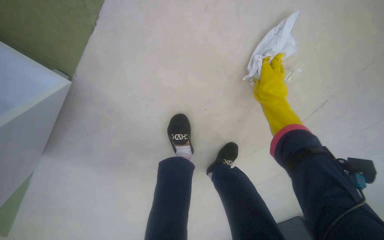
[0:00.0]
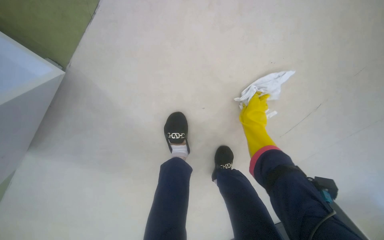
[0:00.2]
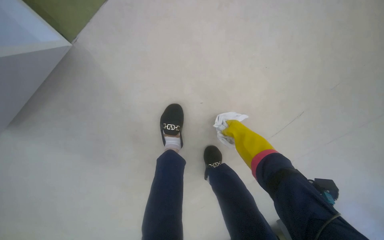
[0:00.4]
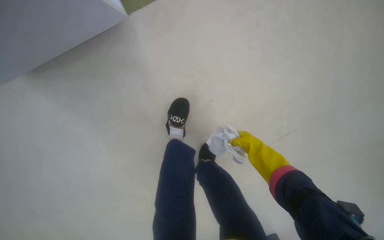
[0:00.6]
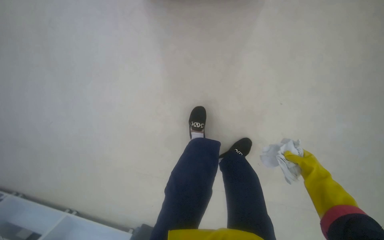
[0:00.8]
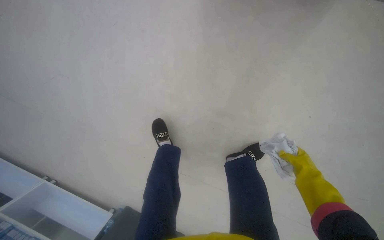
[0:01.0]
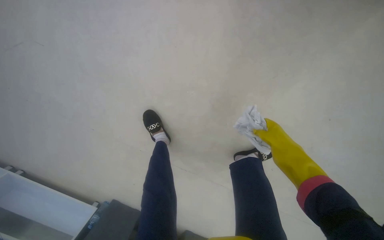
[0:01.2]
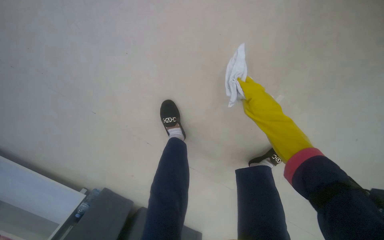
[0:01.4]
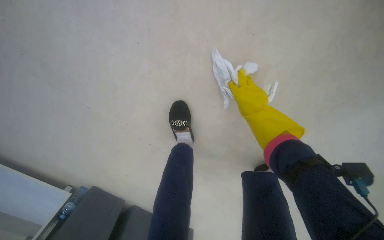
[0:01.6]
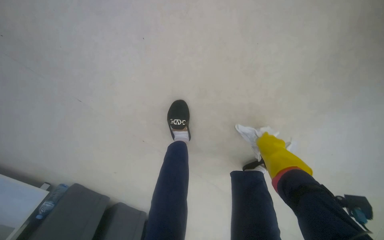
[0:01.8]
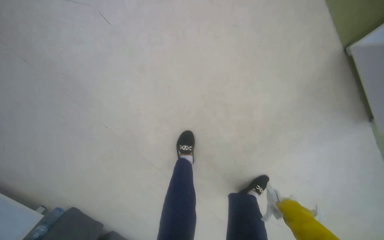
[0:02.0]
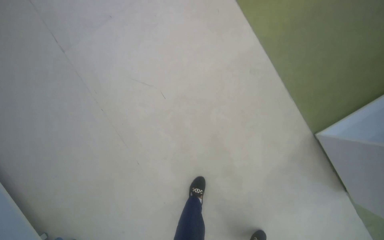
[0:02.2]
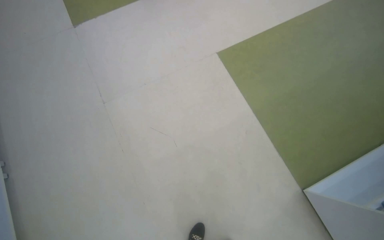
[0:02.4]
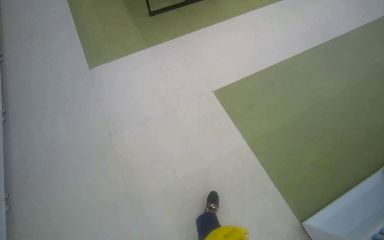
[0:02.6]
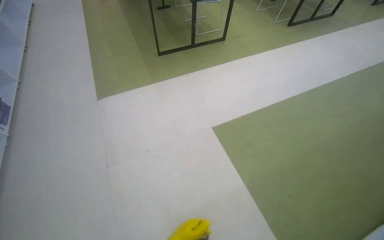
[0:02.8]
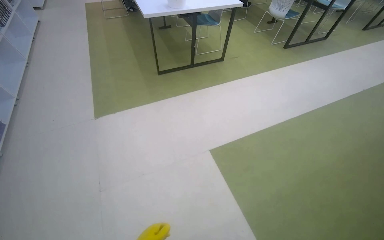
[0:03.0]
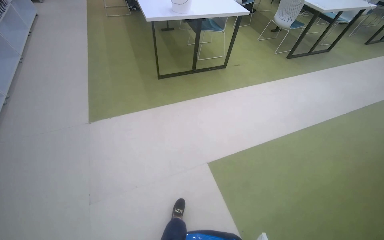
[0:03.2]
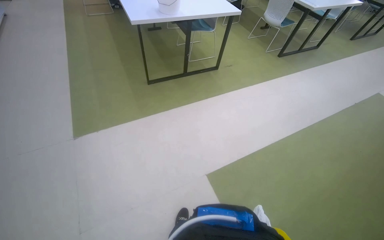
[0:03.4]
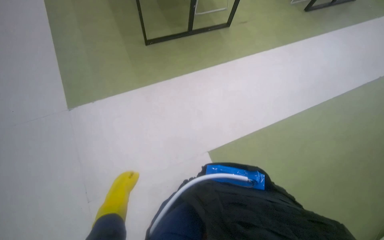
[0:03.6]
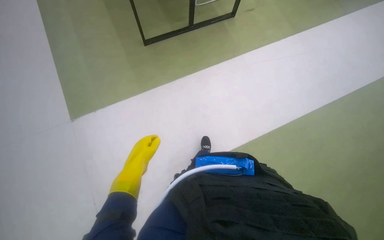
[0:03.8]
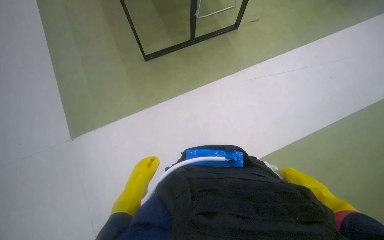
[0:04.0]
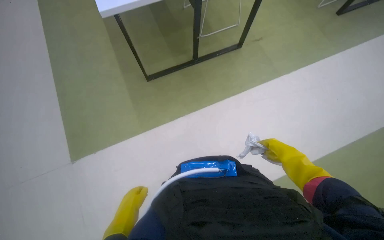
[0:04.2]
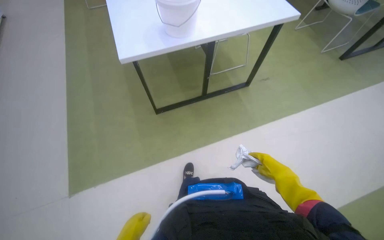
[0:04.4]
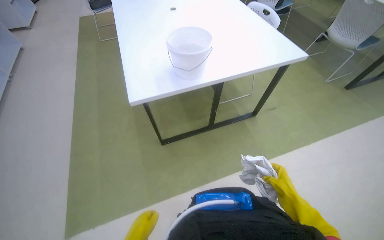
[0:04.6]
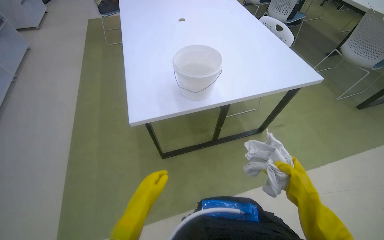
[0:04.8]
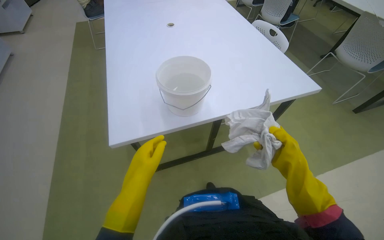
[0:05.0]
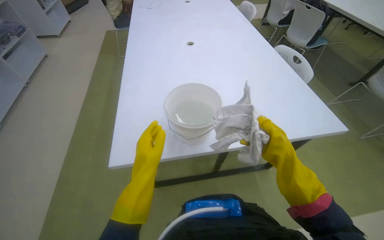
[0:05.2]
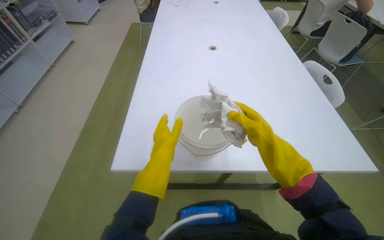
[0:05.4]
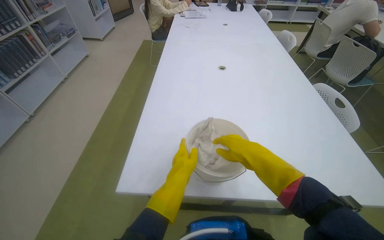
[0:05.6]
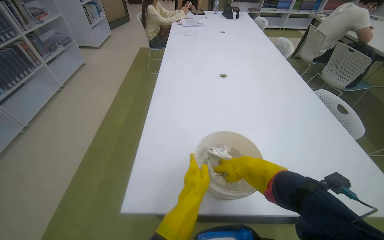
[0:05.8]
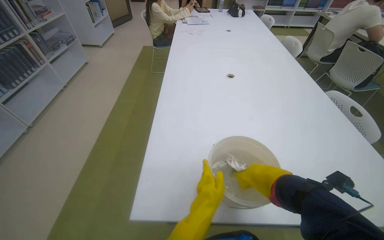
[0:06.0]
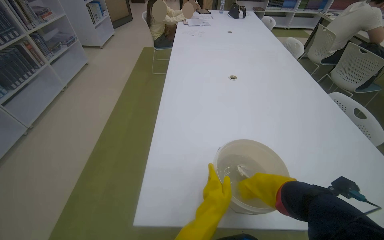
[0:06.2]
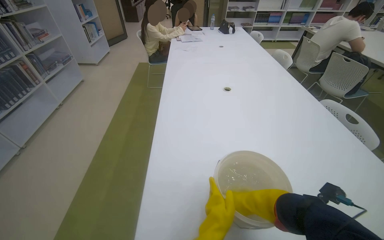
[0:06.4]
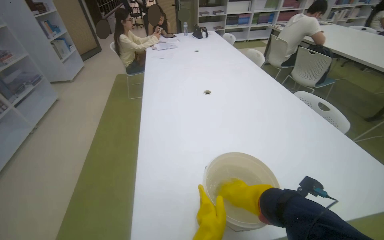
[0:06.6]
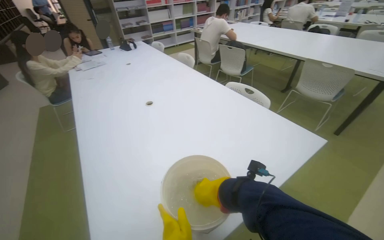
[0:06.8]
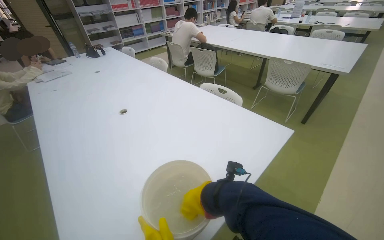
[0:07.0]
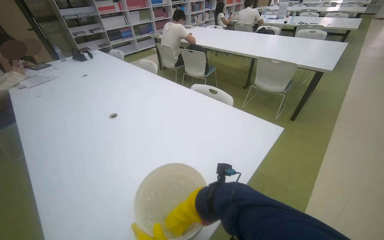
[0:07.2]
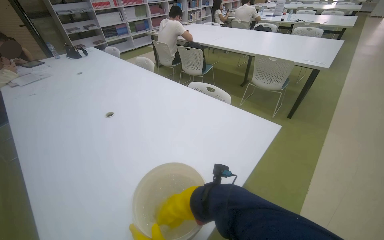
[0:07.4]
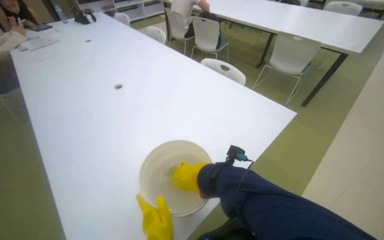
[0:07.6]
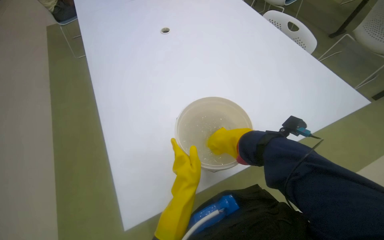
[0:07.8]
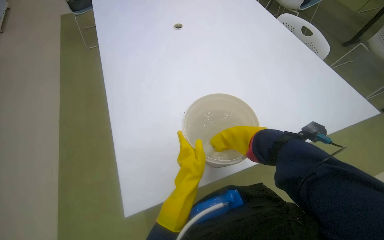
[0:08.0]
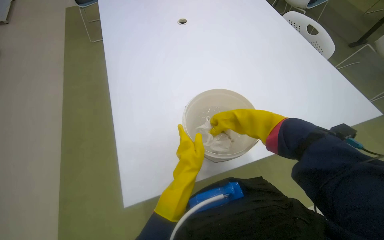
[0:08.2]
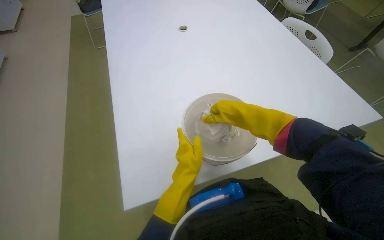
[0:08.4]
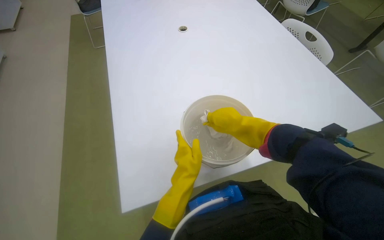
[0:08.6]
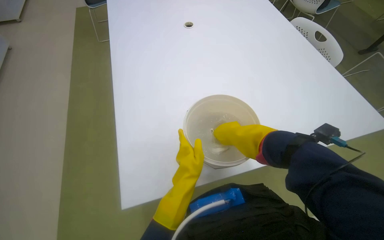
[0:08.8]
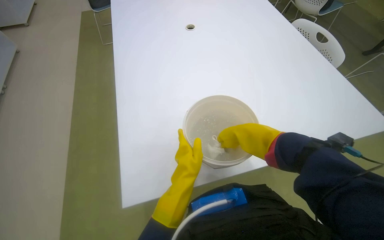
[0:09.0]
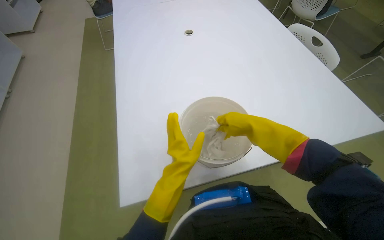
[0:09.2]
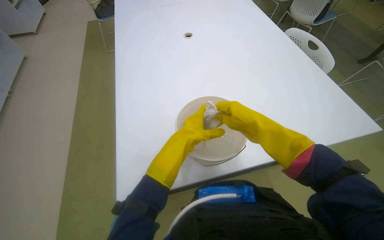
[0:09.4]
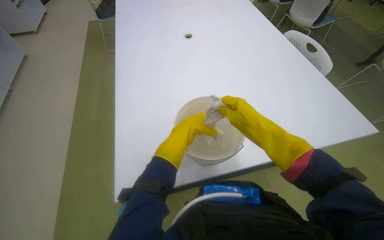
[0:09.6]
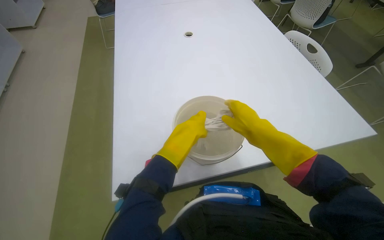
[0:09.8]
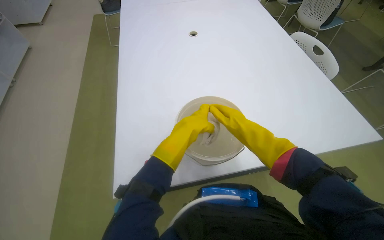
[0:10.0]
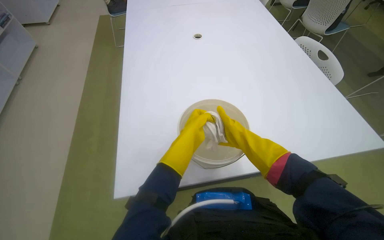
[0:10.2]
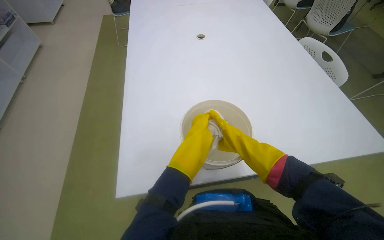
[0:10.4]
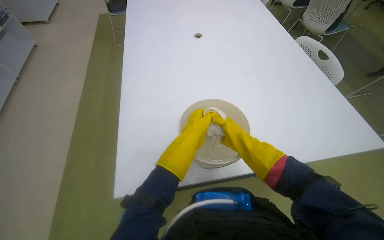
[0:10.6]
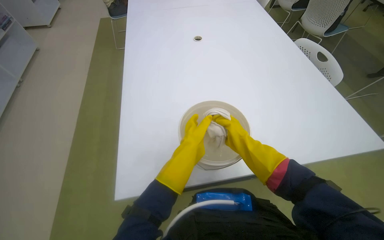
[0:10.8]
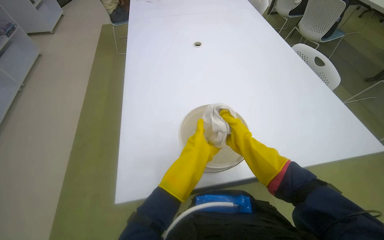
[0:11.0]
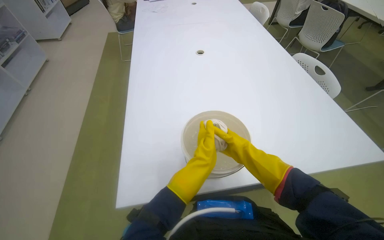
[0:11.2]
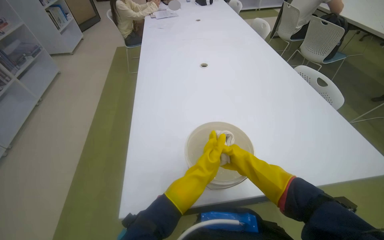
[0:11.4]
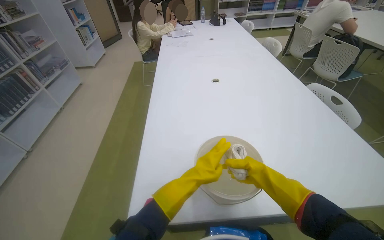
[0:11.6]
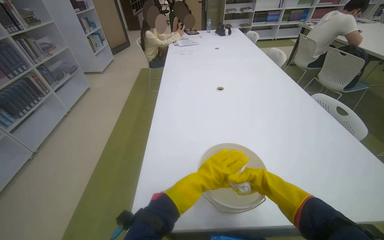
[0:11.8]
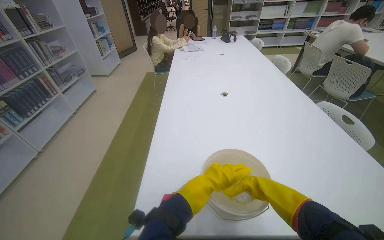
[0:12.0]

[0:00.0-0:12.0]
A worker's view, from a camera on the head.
Job: preparing cleaning supplies.
The whole recording: Preparing cleaning supplies. The worker dips and wrings a cloth in a bucket of water.
0.0 to 1.6 s: The view tips downward by some 15 degrees. Everything in view rotates about 30 degrees clockwise. The right hand travels to the right and back again, about 20 cm each way.
1.6 to 3.0 s: The camera travels about 90 cm. The camera pitches upward, by approximately 55 degrees.
6.0 to 7.6 s: The wearer's head swings roughly 45 degrees to the right.
7.6 to 9.0 s: The wearer looks some 25 degrees further to the left. The view tilts roughly 15 degrees downward.
9.0 to 10.4 s: The left hand travels up the picture by roughly 10 cm, while the right hand is displaced farther from the camera by approximately 10 cm.
10.4 to 12.0 s: The camera pitches upward, by some 15 degrees.

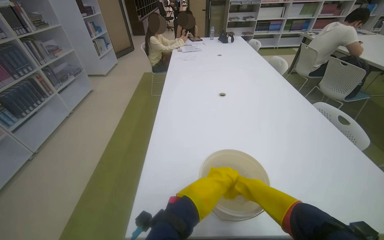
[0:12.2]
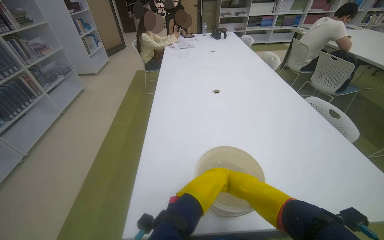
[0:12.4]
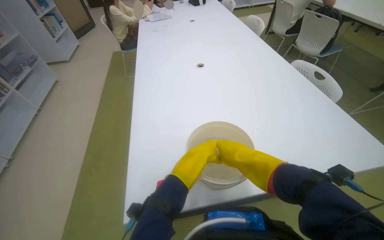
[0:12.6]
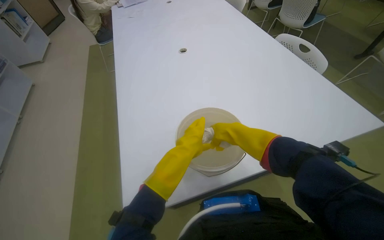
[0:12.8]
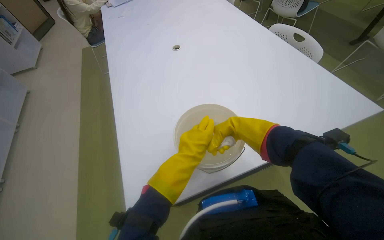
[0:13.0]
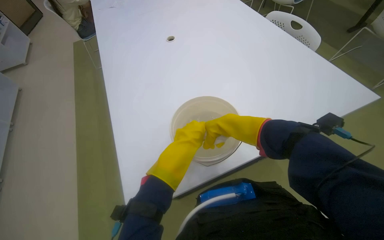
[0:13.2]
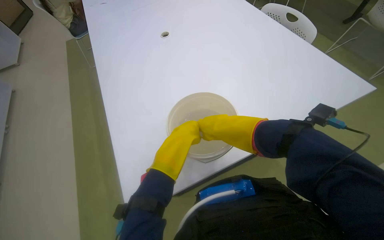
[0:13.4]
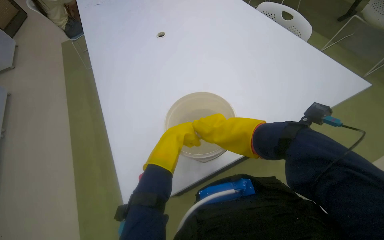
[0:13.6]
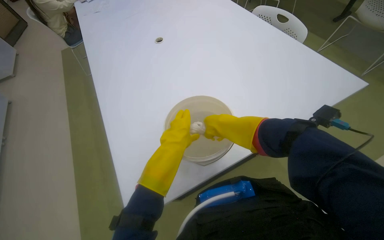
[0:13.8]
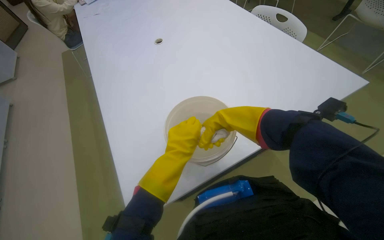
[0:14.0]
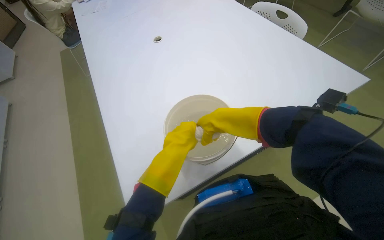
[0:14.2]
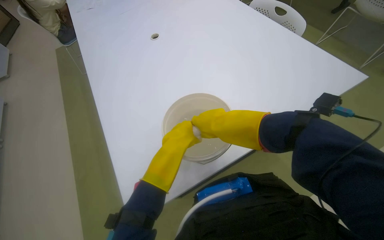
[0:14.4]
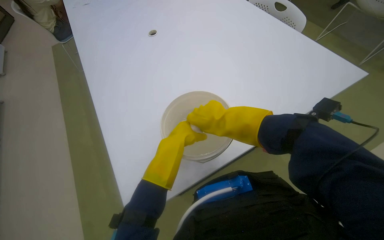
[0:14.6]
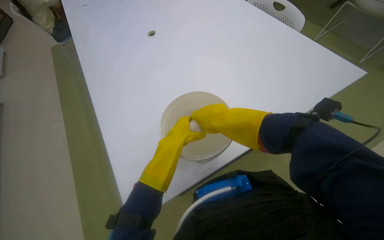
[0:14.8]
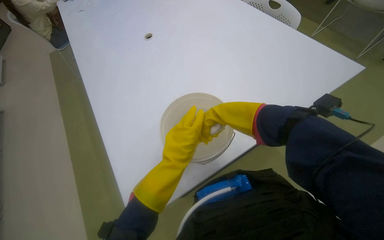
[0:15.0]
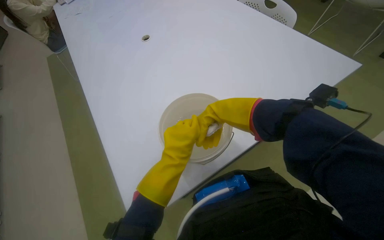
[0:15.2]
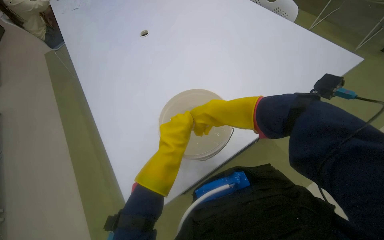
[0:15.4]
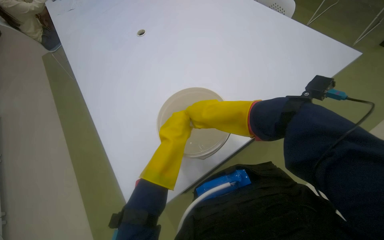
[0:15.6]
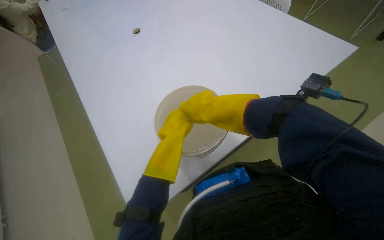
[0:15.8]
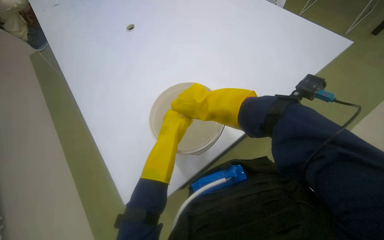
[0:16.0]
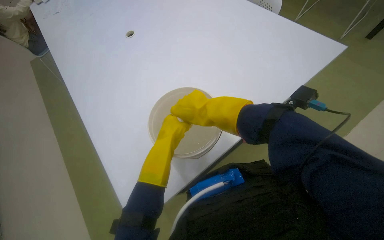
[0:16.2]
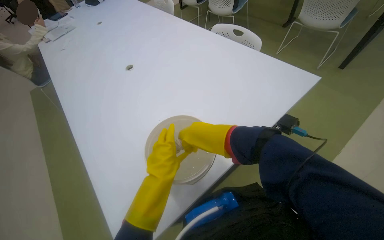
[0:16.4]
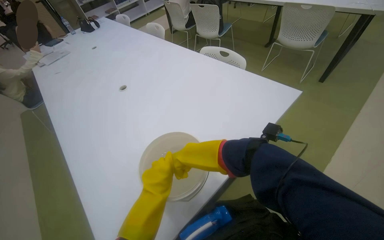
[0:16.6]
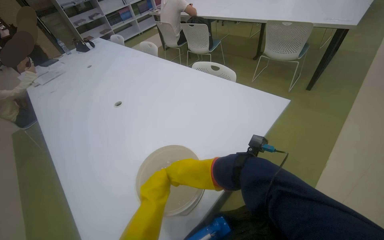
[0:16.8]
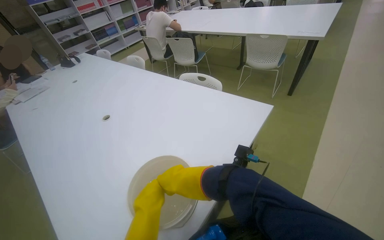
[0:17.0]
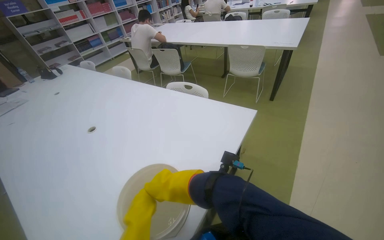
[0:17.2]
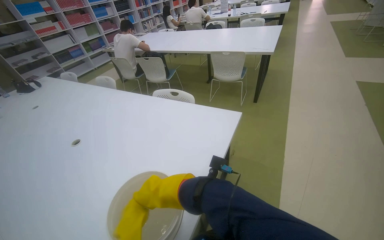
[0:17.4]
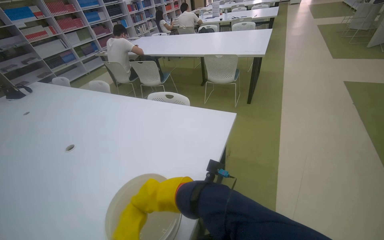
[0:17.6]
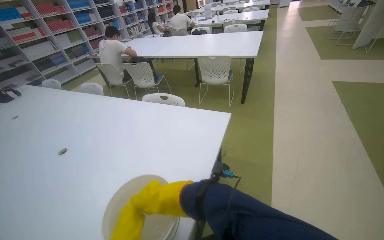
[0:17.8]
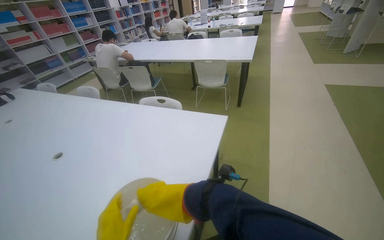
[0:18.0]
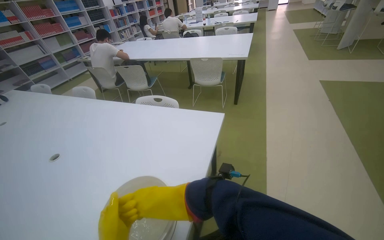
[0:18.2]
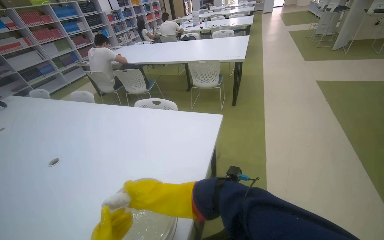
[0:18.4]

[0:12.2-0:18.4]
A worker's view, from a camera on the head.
Job: preparing cleaning supplies.
The whole recording: Preparing cleaning supplies. The worker dips and wrings a cloth in a bucket of water.
12.2 to 13.8 s: The view tips downward by about 15 degrees. The scene rotates counterclockwise by some 25 degrees.
13.8 to 15.4 s: The hands make small movements and keep their place.
15.4 to 16.8 s: The wearer looks some 20 degrees further upward.
16.8 to 18.4 s: The head rotates approximately 25 degrees to the right. The view tips upward by approximately 15 degrees.

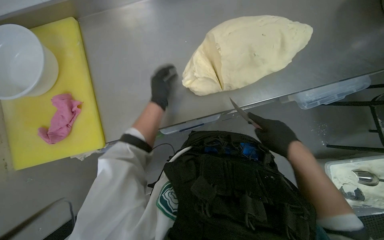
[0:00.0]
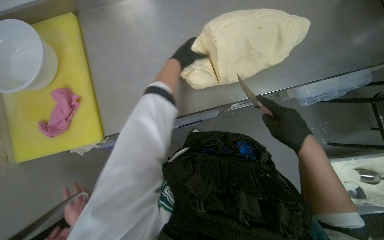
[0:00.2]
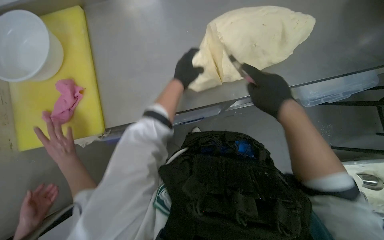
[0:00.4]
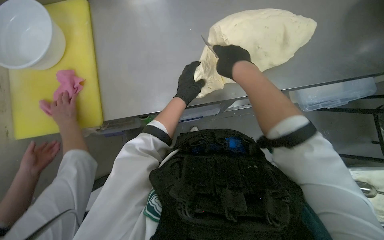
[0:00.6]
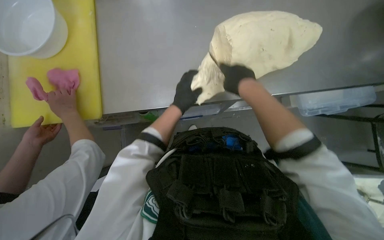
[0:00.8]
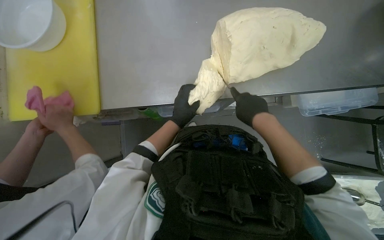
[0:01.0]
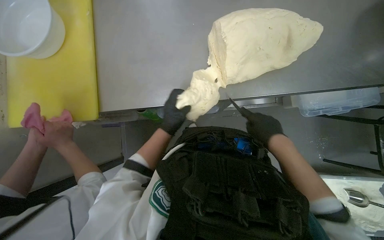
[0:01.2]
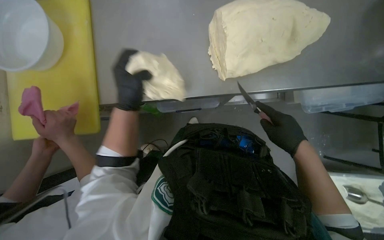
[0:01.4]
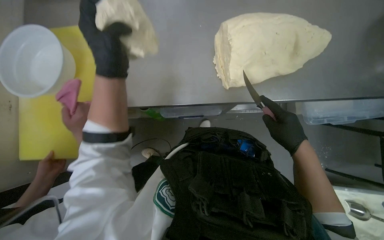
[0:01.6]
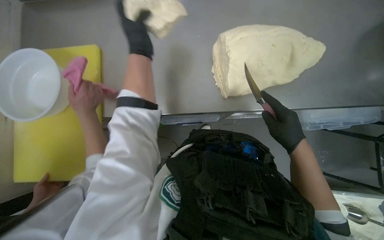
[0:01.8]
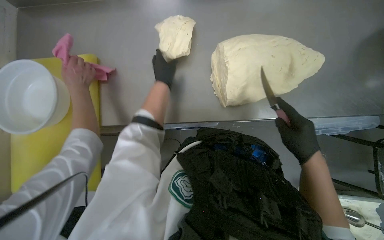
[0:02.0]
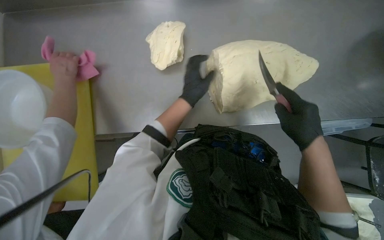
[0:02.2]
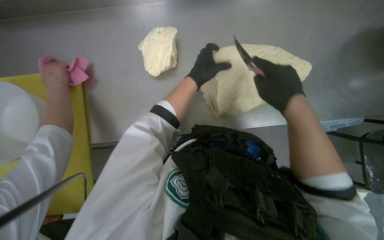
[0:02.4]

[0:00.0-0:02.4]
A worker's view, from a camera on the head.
Job: preparing food.
The whole recording: Cutting dough into pieces. The worker uses a knife to cut the large mass of dough into smaller pieces.
0.0 to 1.2 s: The right hand goes up the picture and returns, approximately 15 cm each way, while the left hand travels up the picture and back again, some 10 cm each way.
1.2 to 2.4 s: The right hand goes approximately 25 cm up the picture and nearer to the camera. Meanwhile the left hand travels up the picture and to the right by some 30 cm.
